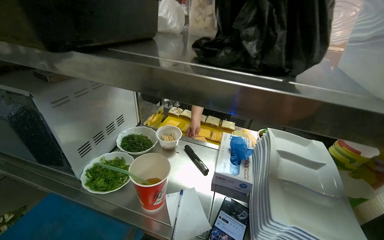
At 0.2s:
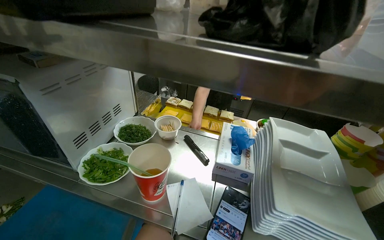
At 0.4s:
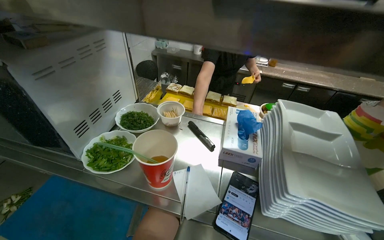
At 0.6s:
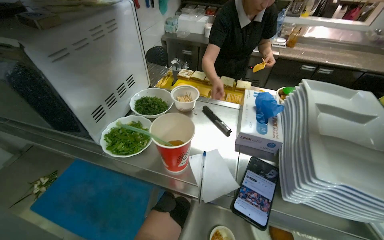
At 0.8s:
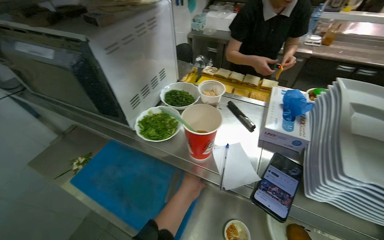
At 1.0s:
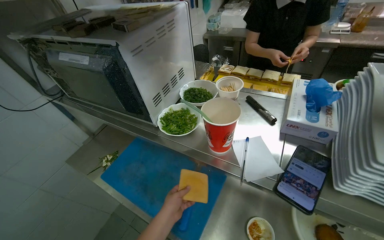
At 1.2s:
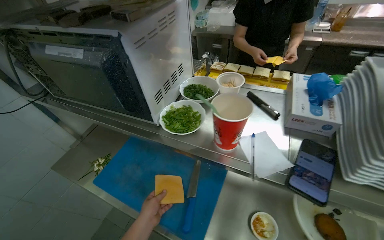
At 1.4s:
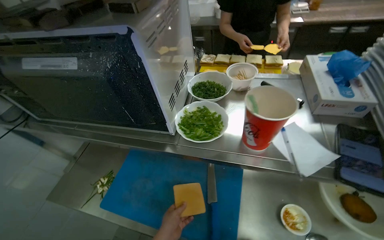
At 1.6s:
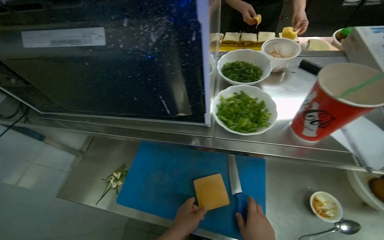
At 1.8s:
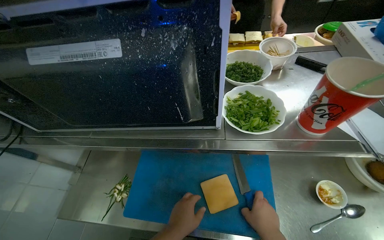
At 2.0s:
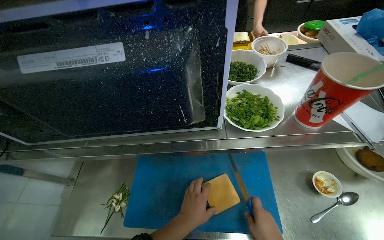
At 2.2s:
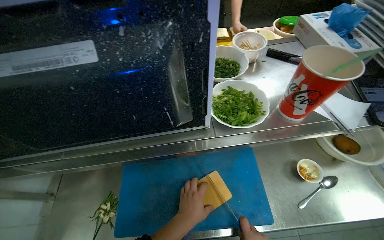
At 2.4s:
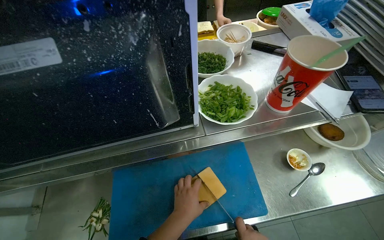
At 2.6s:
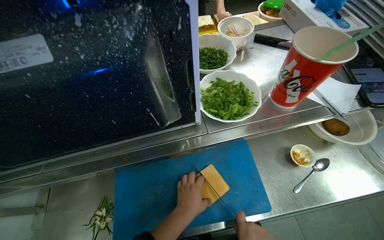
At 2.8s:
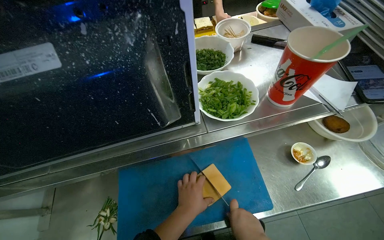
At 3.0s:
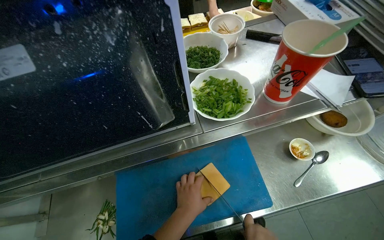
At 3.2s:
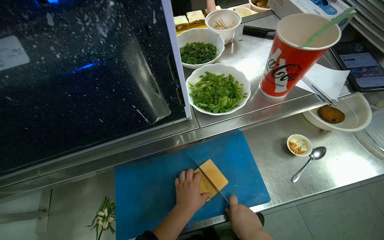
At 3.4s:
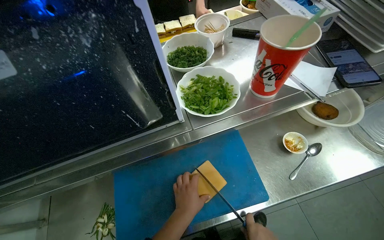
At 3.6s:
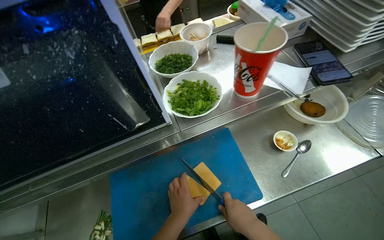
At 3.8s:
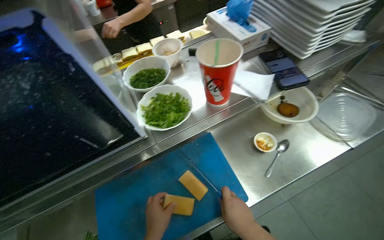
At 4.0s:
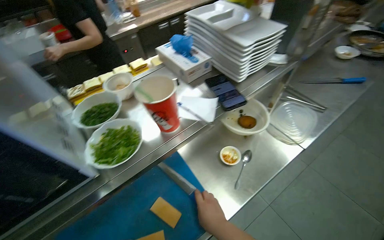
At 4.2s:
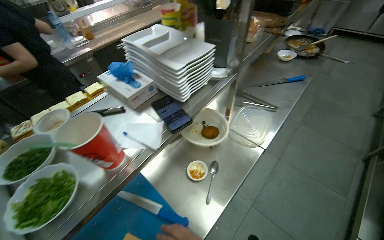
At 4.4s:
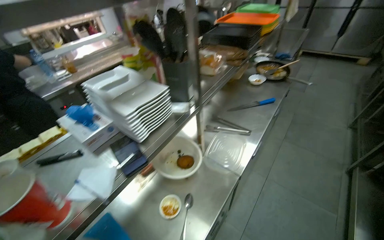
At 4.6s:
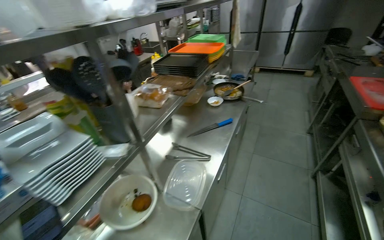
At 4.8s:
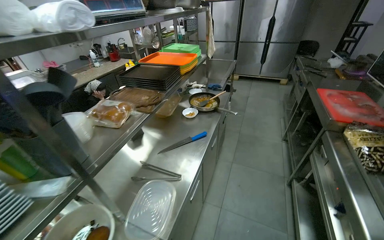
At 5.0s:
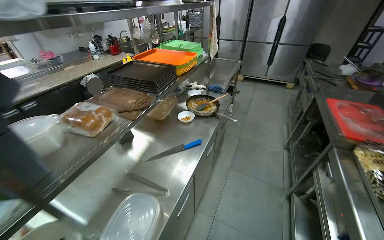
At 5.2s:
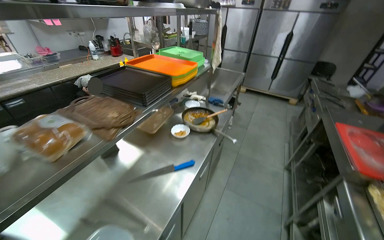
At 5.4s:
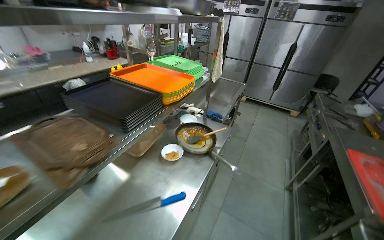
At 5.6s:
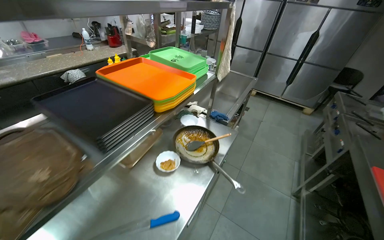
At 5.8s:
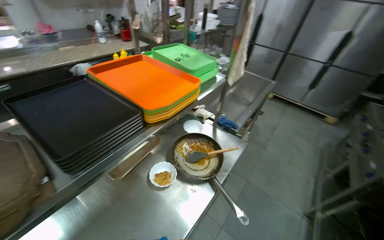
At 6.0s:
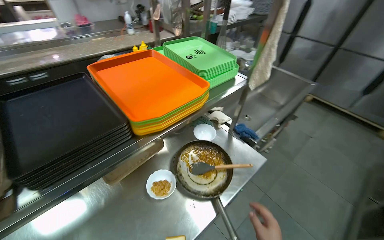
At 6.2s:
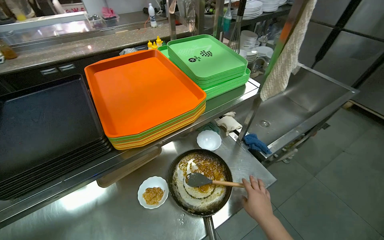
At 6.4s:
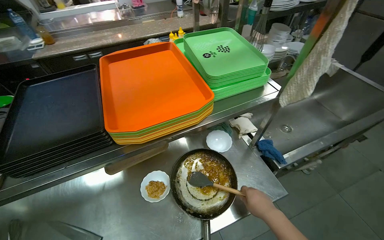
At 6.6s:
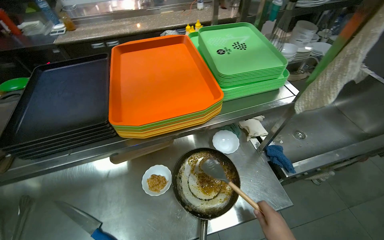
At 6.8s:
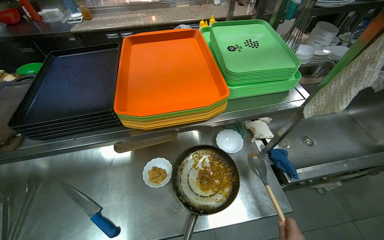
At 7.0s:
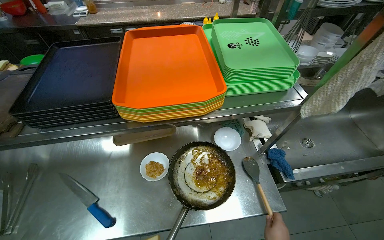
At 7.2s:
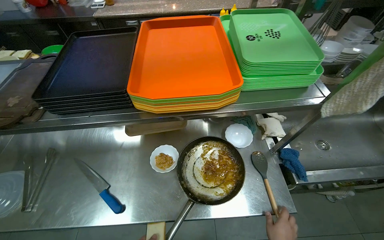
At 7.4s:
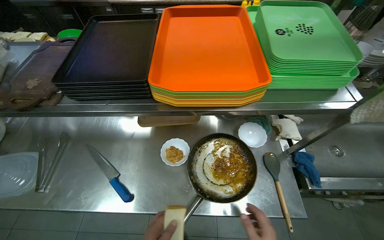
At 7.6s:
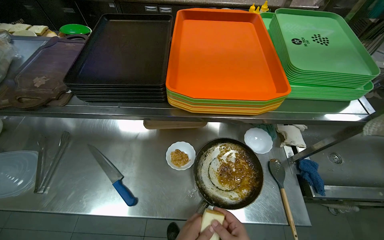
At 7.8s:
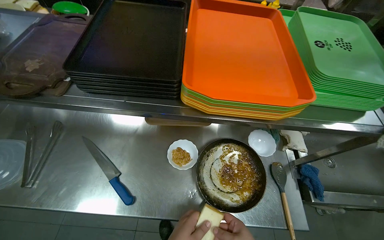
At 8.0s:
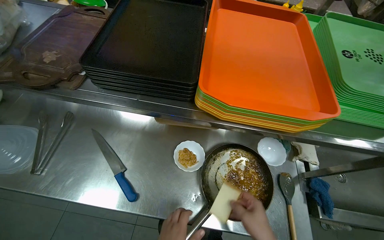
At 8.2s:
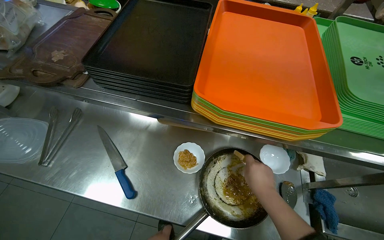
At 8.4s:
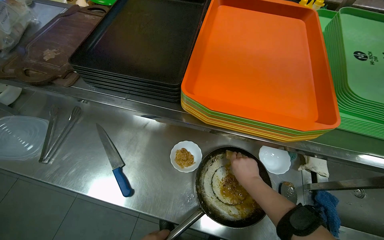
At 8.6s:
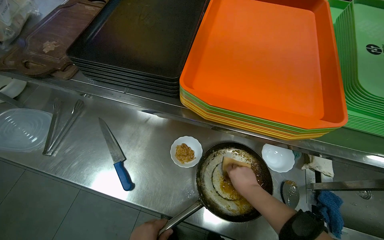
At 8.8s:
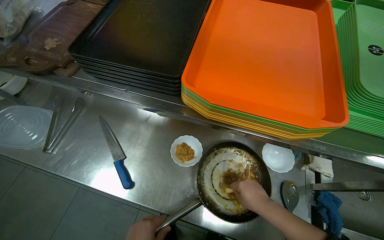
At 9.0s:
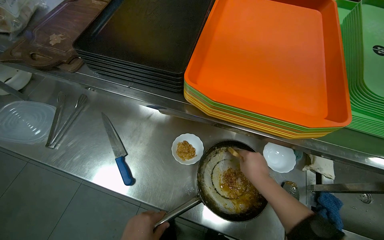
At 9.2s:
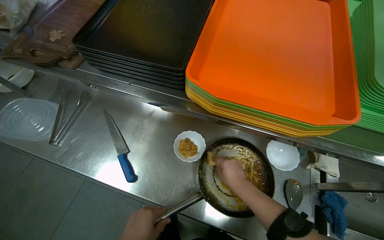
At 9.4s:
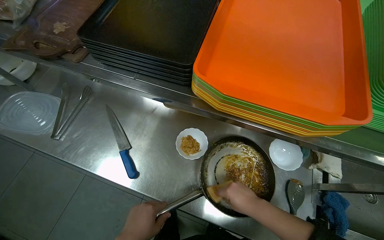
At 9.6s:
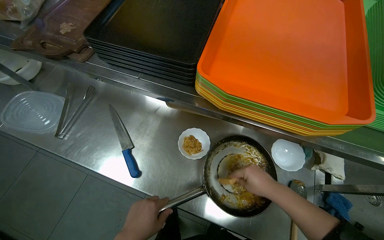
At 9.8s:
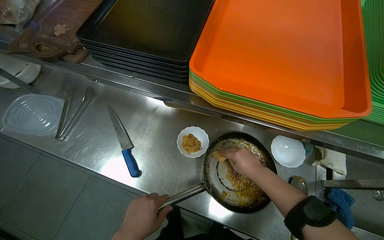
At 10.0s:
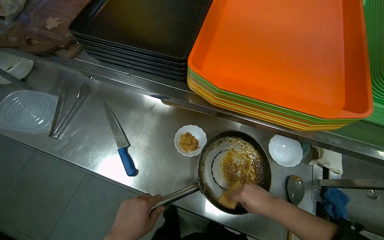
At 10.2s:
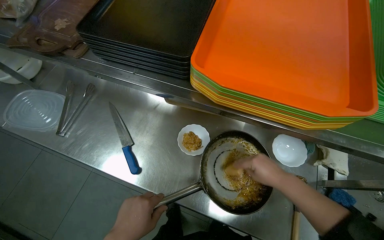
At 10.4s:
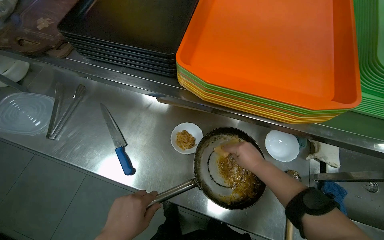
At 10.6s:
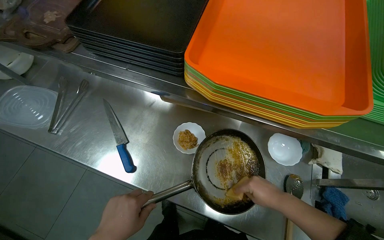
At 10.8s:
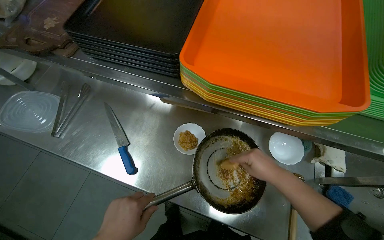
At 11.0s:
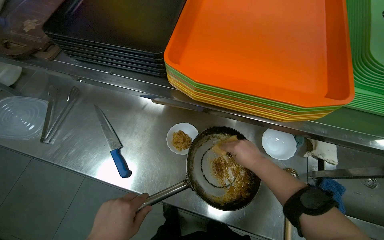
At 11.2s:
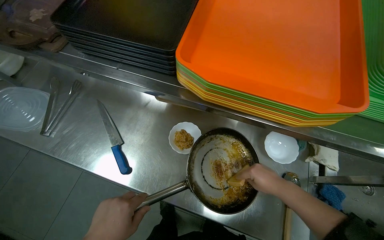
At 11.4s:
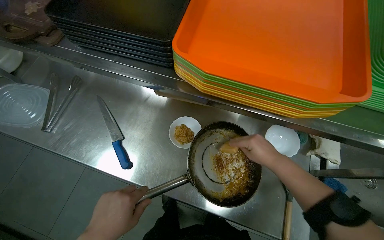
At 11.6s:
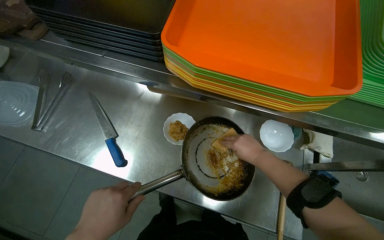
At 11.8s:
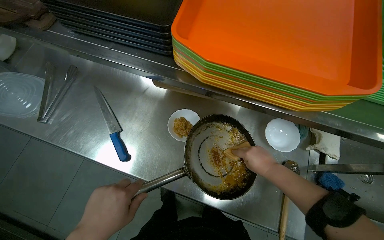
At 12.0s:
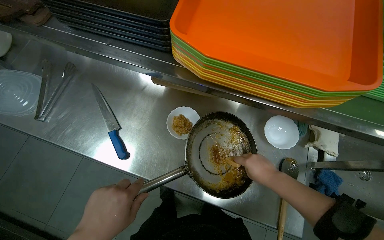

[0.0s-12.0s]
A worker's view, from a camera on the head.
Job: preparing food.
The whole recording: Preparing and coating bread with sauce. The worker cuts cheese, then uses it to spread sauce on bread in a pan before placing the prepared bread on a plate.
0.0s to 1.6s: The view tilts about 20 degrees downward.
1.6s to 3.0s: The wearer's head swings approximately 25 degrees to the right.
3.0s to 4.4s: The camera travels roughly 40 cm. The wearer looks roughly 40 degrees further to the right. The camera pitches upward, by roughly 20 degrees.
4.4s to 6.0s: The camera is carried some 1 m.
6.0s to 7.6s: The head rotates some 45 degrees to the left. The view tips downward by roughly 15 degrees.
9.0s to 10.4s: The right hand goes up and down the picture, approximately 10 cm each way, reversing 3 times.
10.4s to 12.0s: The right hand swings up and down the picture, some 10 cm each way, with 2 reversals.

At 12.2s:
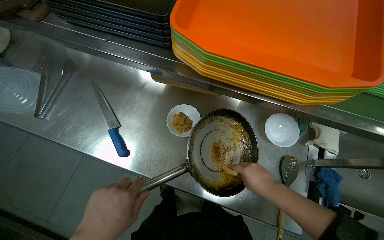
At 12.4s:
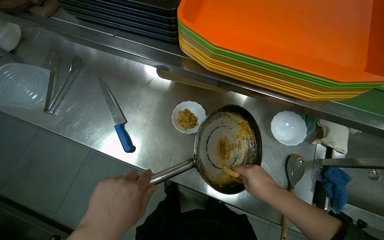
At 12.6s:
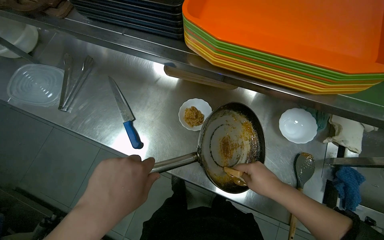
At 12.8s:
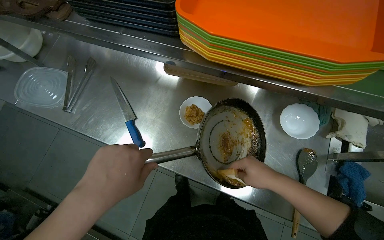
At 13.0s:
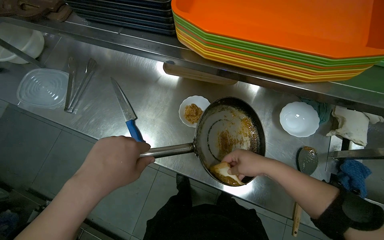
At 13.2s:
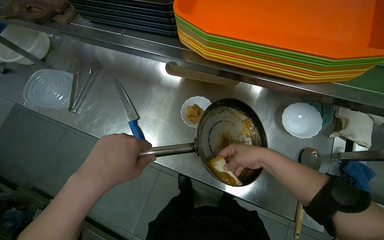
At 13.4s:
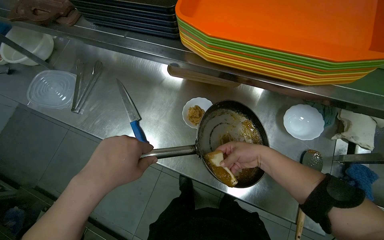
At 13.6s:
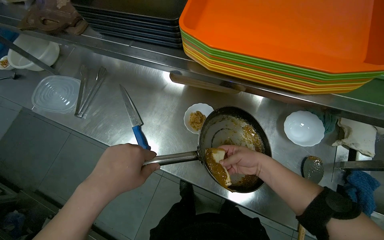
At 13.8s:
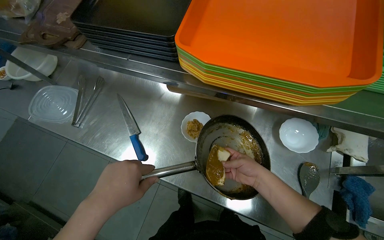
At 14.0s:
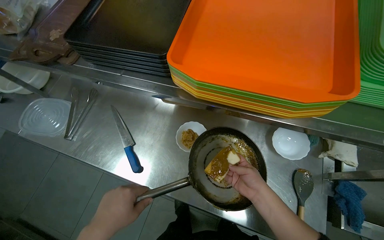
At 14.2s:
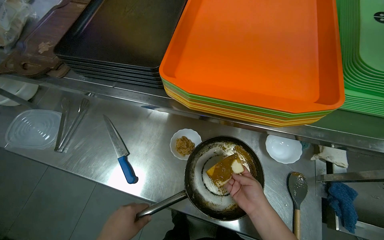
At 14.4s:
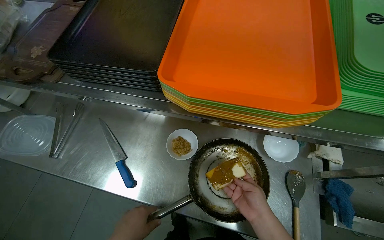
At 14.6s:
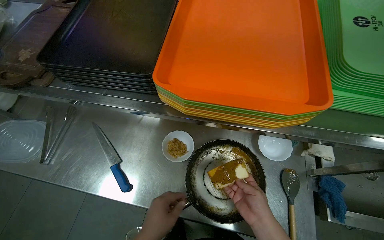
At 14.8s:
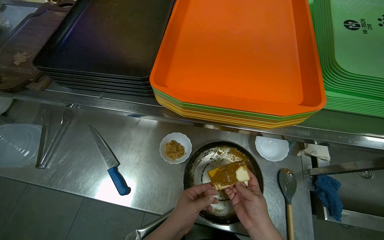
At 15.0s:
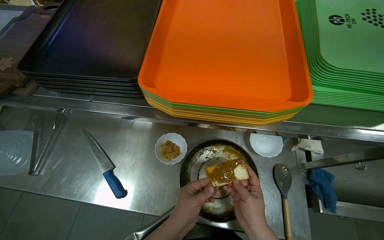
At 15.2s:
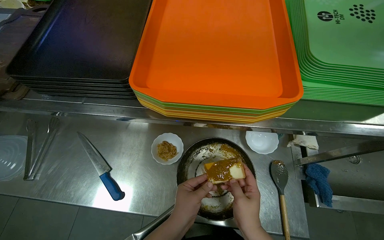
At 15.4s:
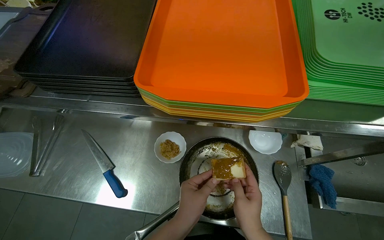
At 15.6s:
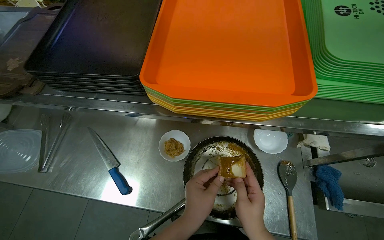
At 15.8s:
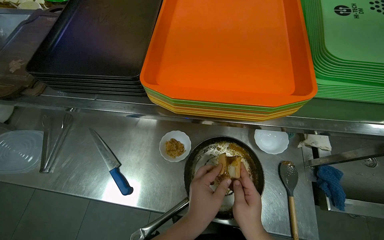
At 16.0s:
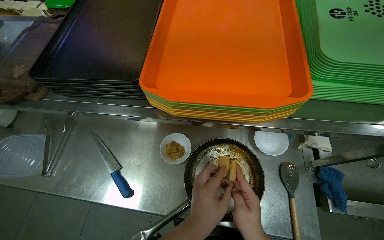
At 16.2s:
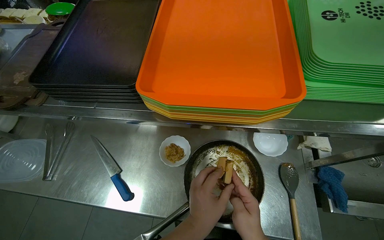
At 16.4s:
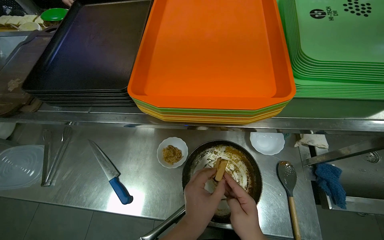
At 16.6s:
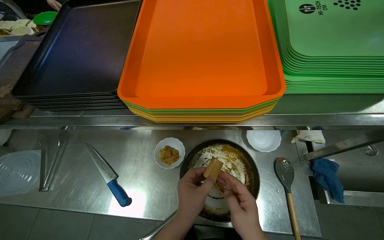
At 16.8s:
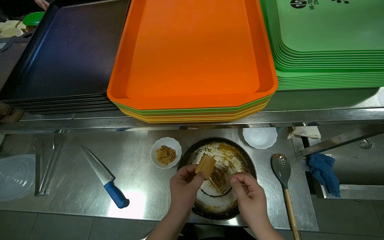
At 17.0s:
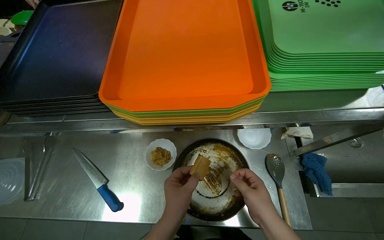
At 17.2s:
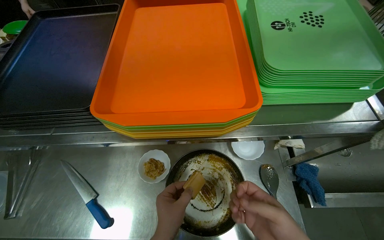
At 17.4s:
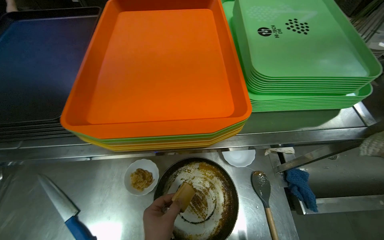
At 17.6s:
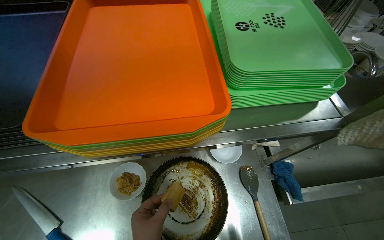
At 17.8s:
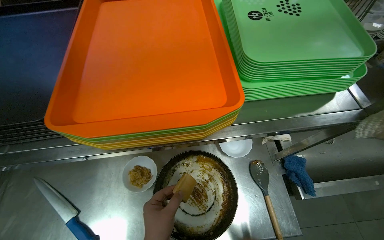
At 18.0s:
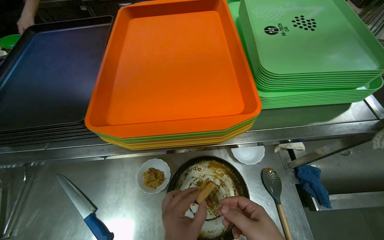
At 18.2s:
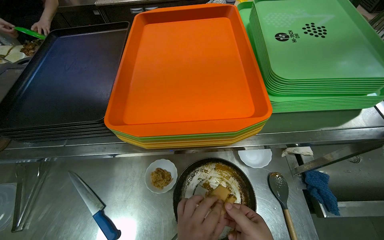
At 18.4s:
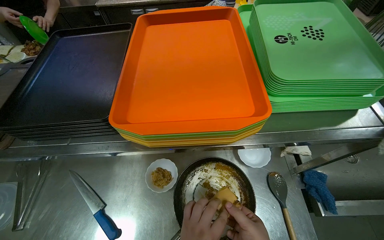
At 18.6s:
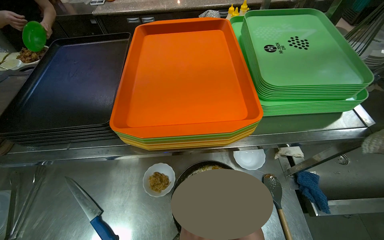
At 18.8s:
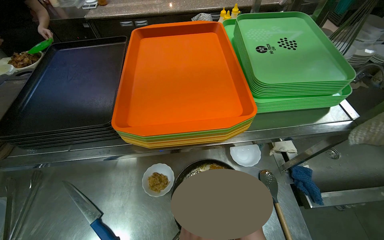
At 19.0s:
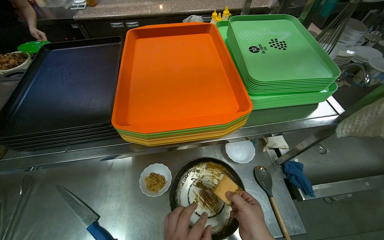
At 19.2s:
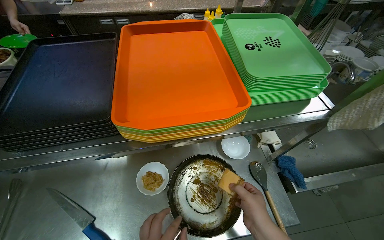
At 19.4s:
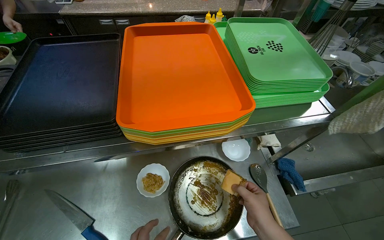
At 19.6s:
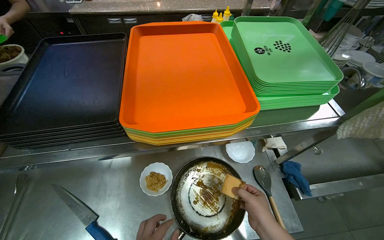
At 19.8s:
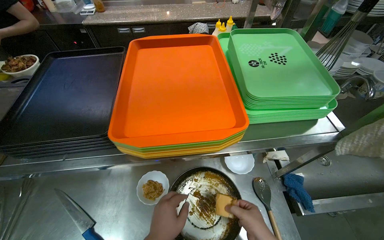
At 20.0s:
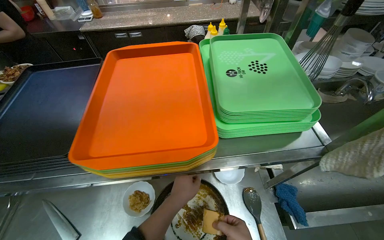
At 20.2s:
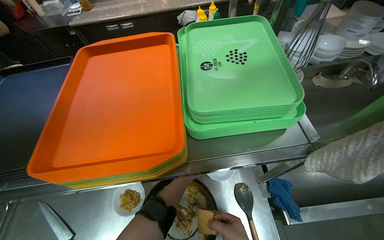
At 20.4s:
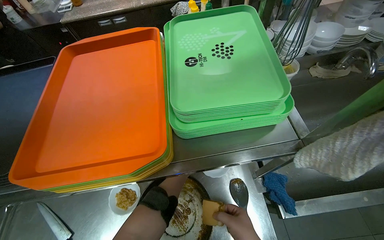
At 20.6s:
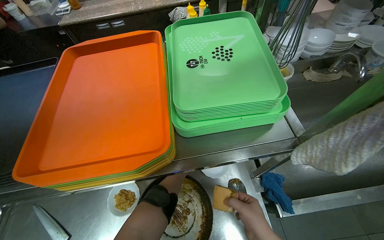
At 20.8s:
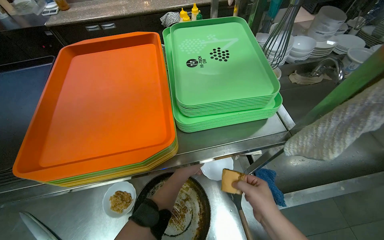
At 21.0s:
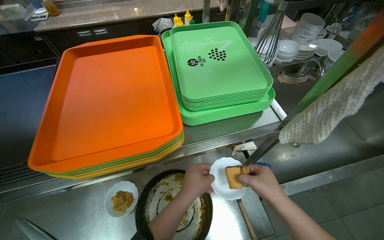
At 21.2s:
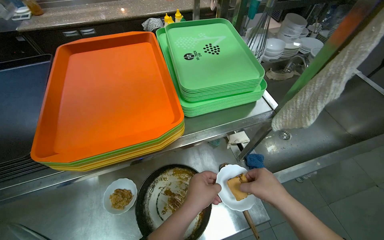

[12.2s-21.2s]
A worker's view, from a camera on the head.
Job: preparing food.
The whole recording: Preparing and coating bread with sauce. The worker cuts cheese, then uses it to spread sauce on bread in a pan before placing the prepared bread on a plate.
13.8s to 15.2s: The head rotates approximately 15 degrees to the right. The right hand travels nearer to the camera by roughly 10 cm.
